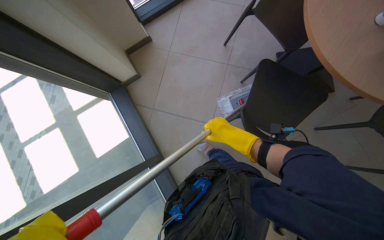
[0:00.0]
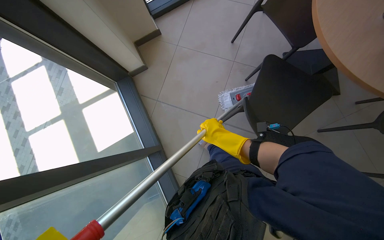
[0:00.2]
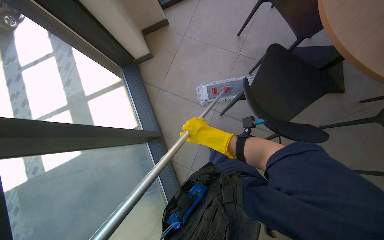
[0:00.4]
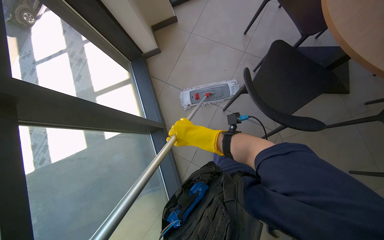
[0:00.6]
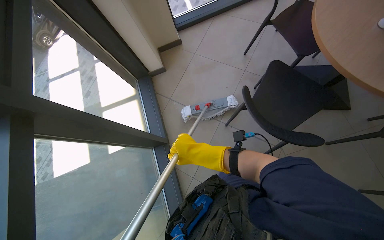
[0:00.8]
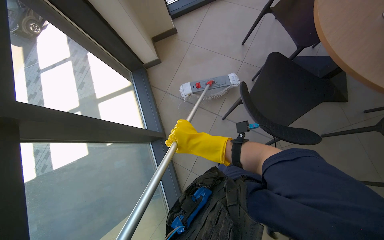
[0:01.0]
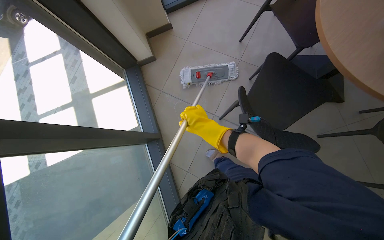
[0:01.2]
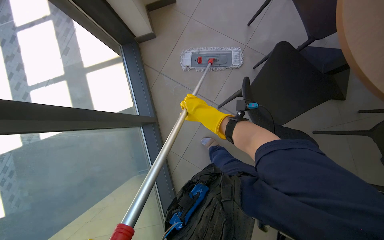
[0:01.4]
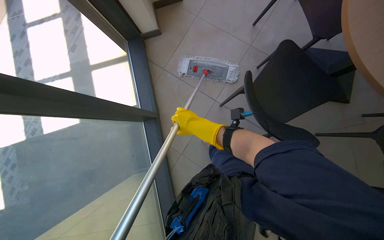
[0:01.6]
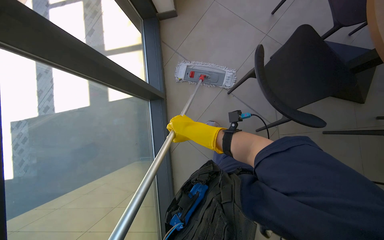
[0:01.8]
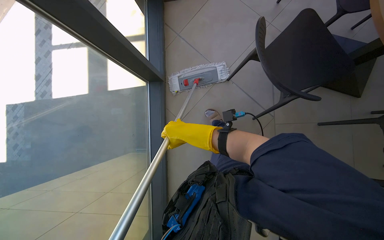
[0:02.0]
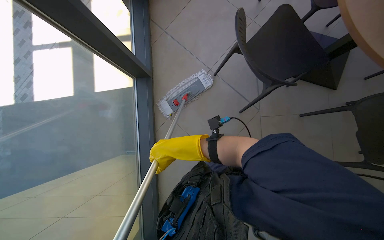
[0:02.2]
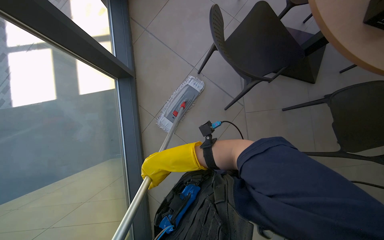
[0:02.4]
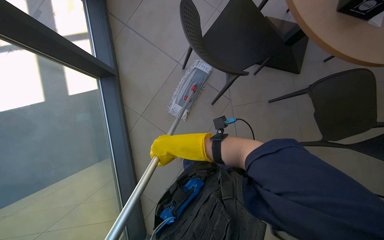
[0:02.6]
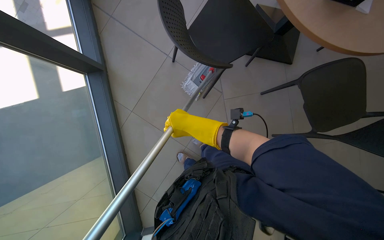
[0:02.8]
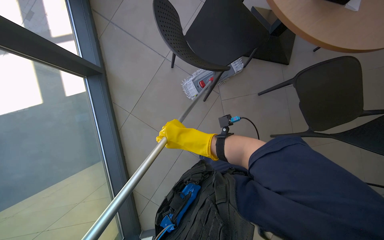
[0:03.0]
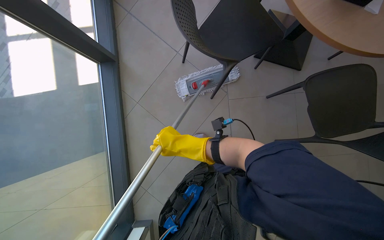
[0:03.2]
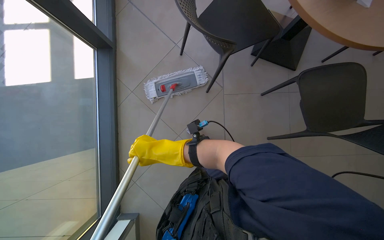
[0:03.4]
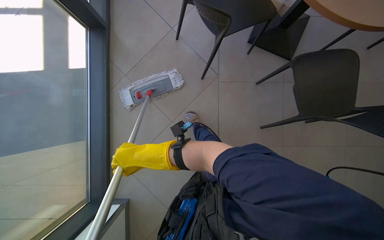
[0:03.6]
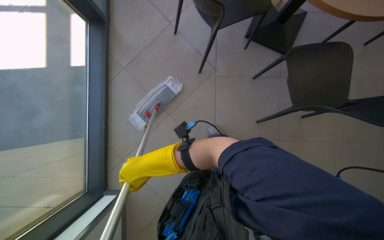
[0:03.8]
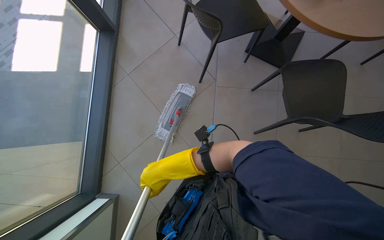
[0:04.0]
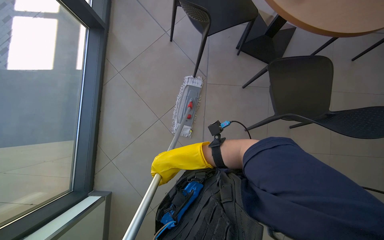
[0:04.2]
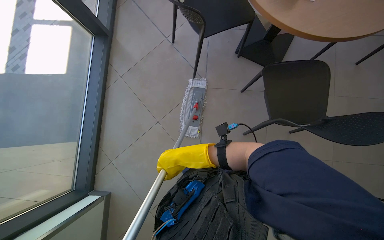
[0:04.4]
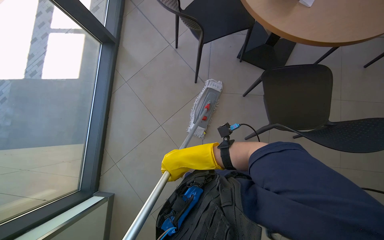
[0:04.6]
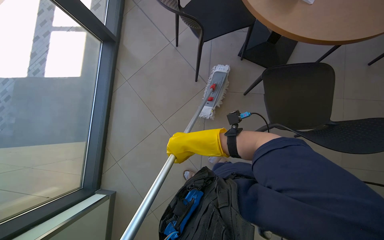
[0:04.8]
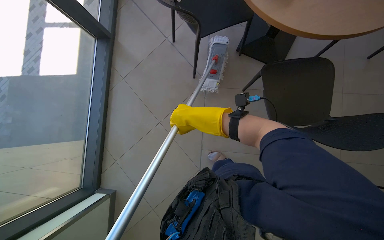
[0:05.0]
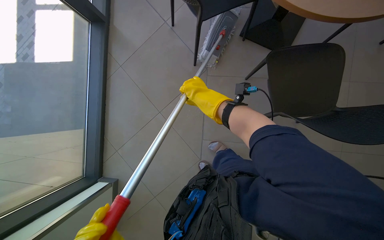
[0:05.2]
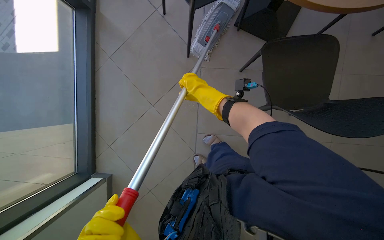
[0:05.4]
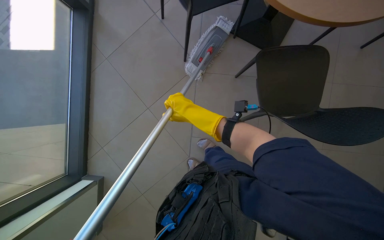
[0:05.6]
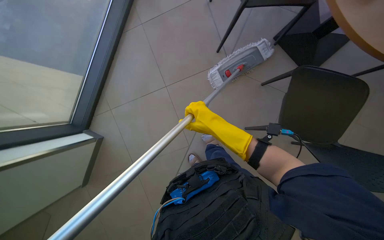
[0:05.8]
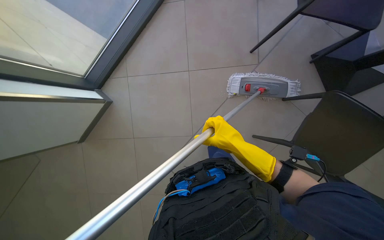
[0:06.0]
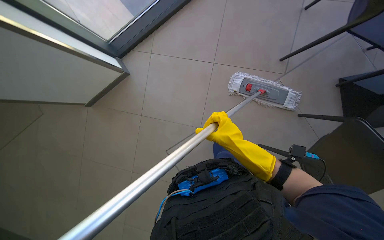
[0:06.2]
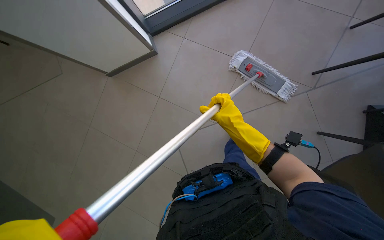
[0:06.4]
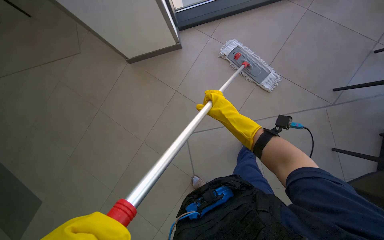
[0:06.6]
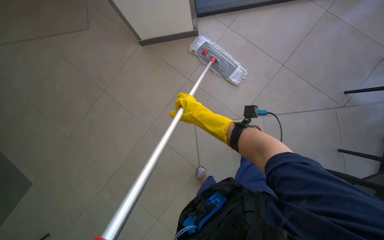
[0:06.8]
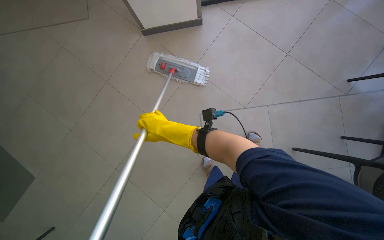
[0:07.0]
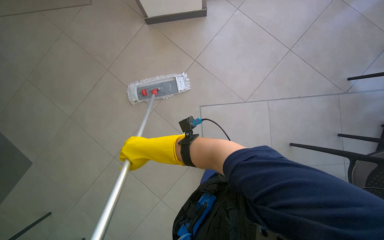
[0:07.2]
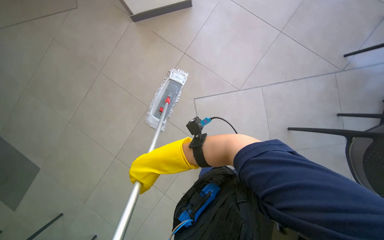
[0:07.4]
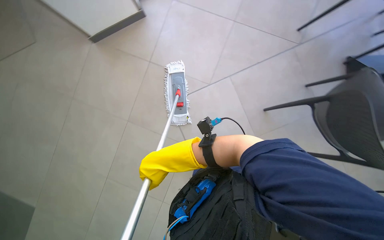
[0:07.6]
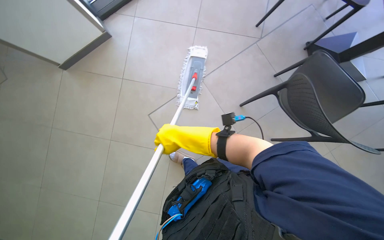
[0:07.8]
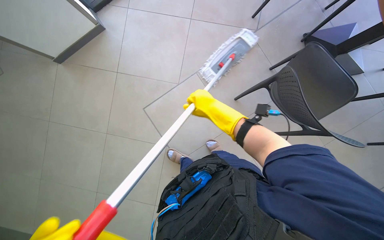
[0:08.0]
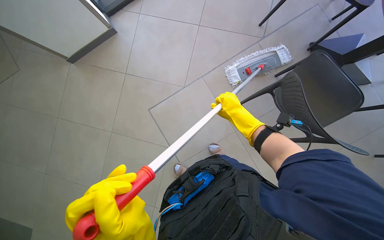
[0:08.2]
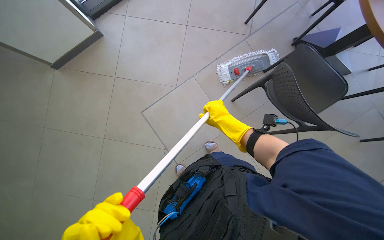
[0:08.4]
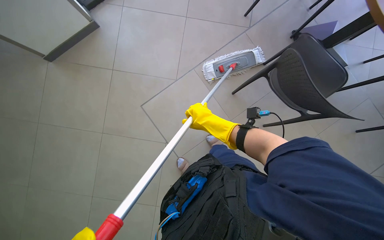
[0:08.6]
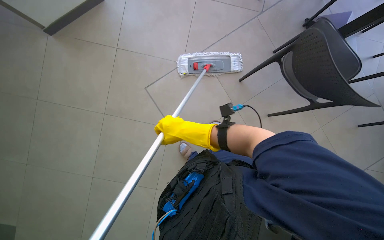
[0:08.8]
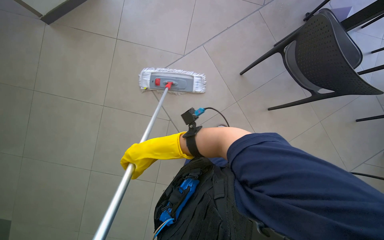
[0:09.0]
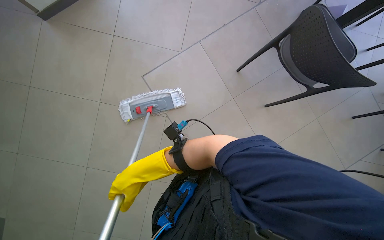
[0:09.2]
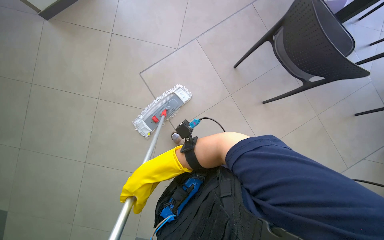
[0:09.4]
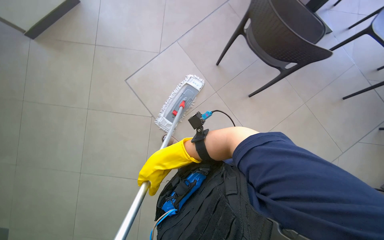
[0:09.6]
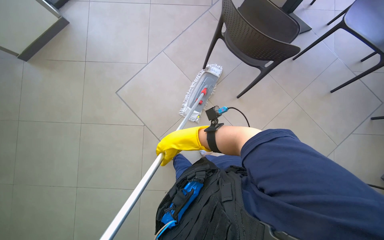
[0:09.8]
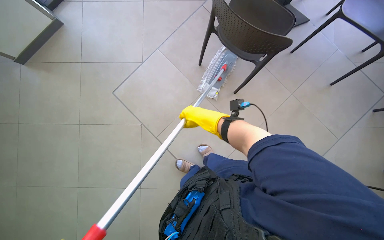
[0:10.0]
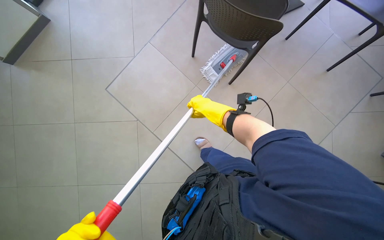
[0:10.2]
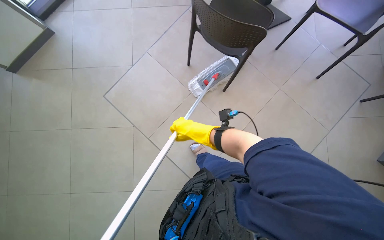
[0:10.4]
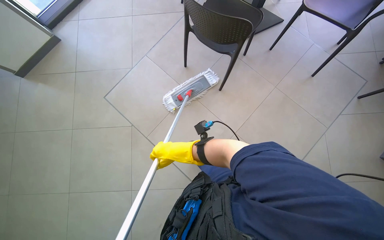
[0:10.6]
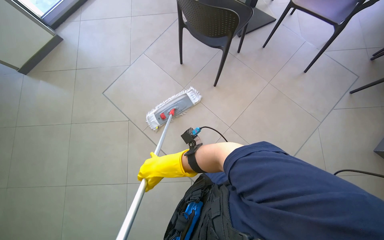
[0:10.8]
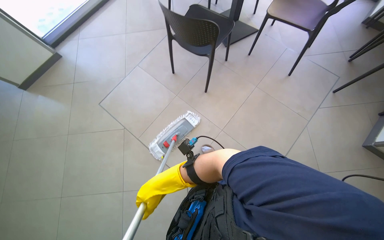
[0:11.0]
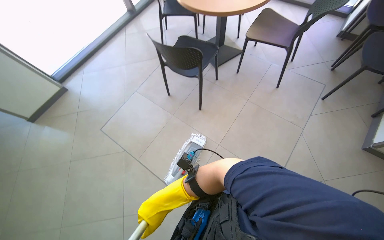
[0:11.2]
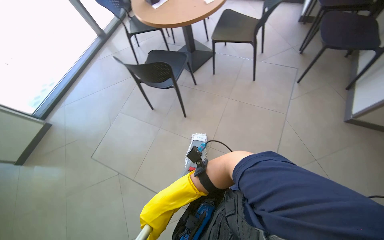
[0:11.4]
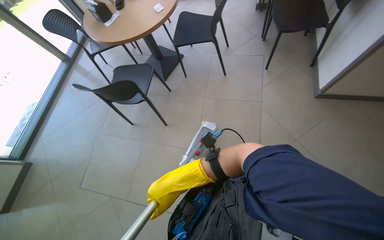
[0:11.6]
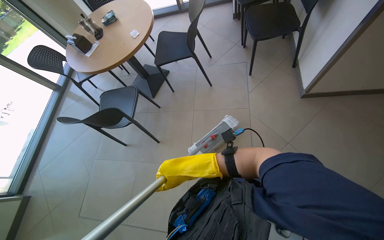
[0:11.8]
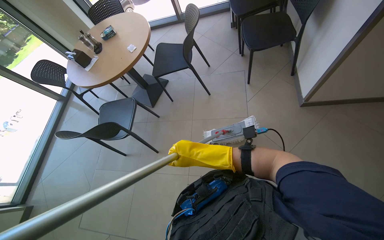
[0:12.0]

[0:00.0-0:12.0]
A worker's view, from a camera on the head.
Job: mopping floor.
The whole recording: Mopping cafeteria floor. The worker mops the cafeteria floor, occasionally moving chairs and wringing out the mop head.
0:03.0 to 0:04.4: The right hand goes roughly 20 cm down the picture, and reaches approximately 15 cm to the left, then returns.
0:04.4 to 0:06.0: The wearer looks some 15 degrees further downward. Everything in view rotates some 35 degrees clockwise.
0:06.0 to 0:07.6: The view tips downward by roughly 15 degrees. The scene rotates counterclockwise by about 25 degrees.
0:07.6 to 0:09.0: The right hand moves approximately 35 cm to the right and comes back.
0:09.0 to 0:10.4: The camera is carried to the right, approximately 50 cm.
0:10.4 to 0:12.0: The camera is carried approximately 80 cm. The camera pitches upward, by about 25 degrees. Everything in view rotates about 40 degrees counterclockwise.

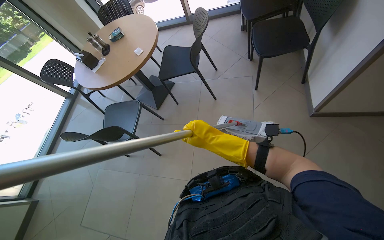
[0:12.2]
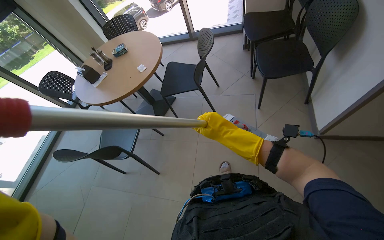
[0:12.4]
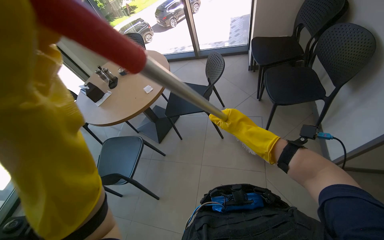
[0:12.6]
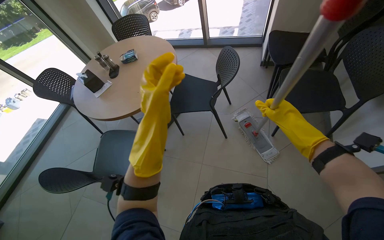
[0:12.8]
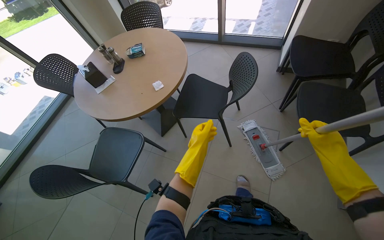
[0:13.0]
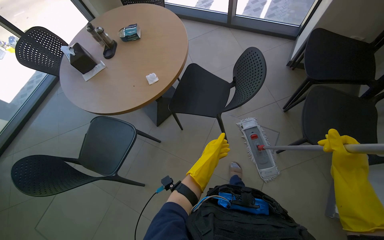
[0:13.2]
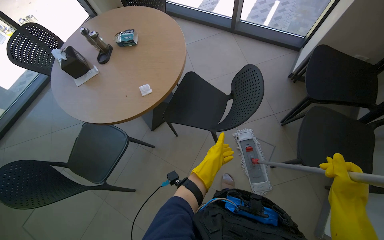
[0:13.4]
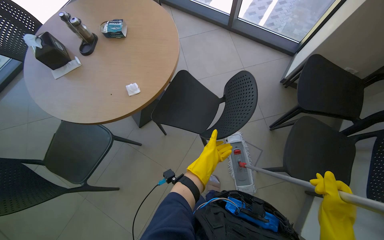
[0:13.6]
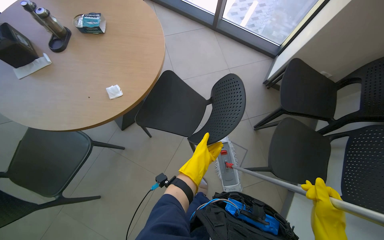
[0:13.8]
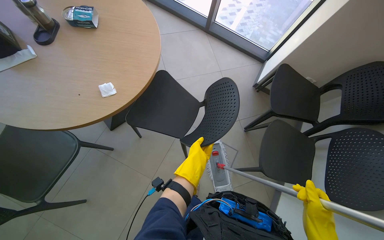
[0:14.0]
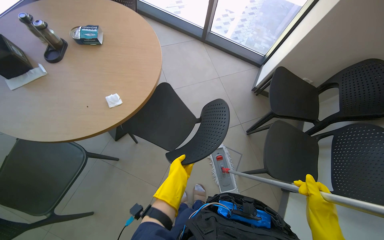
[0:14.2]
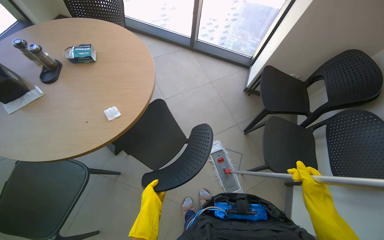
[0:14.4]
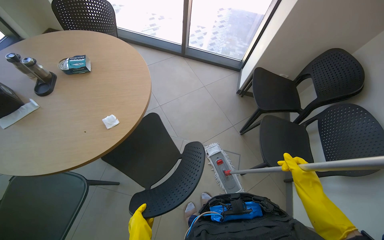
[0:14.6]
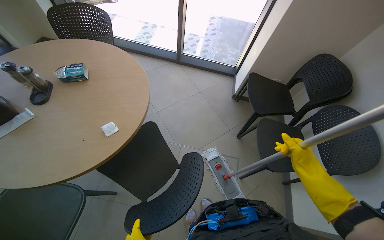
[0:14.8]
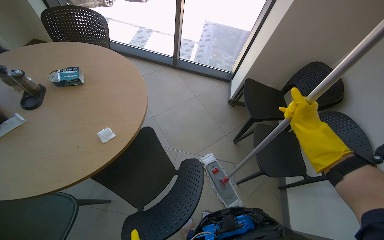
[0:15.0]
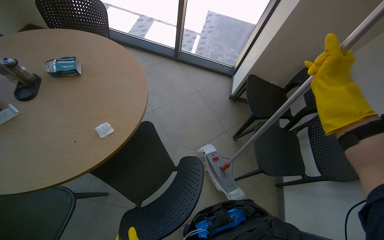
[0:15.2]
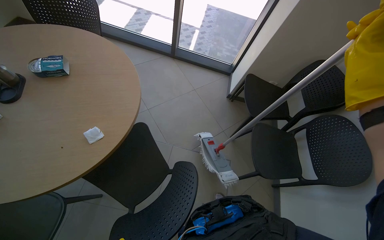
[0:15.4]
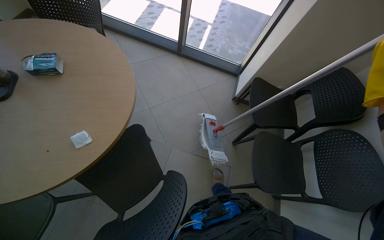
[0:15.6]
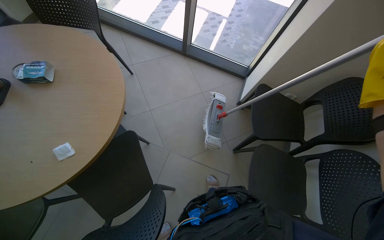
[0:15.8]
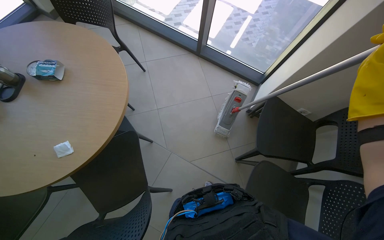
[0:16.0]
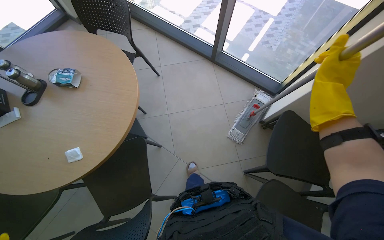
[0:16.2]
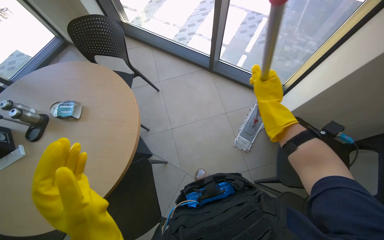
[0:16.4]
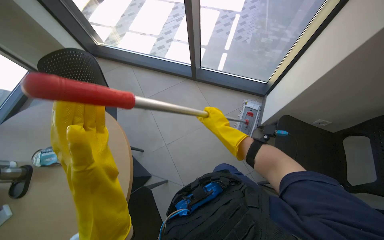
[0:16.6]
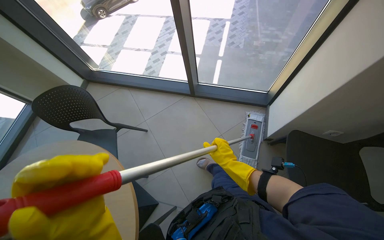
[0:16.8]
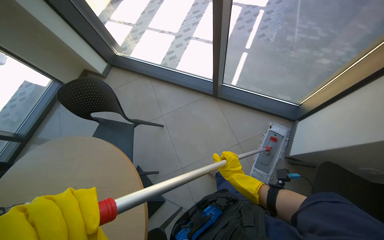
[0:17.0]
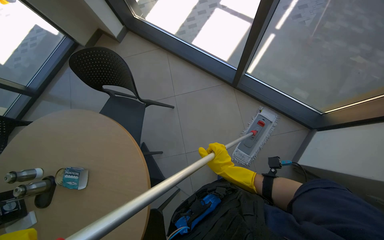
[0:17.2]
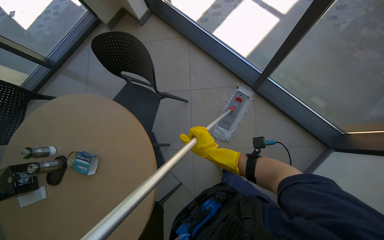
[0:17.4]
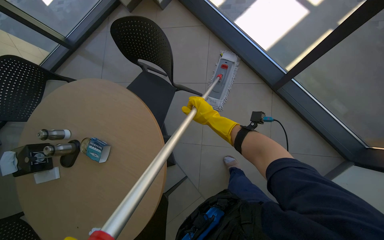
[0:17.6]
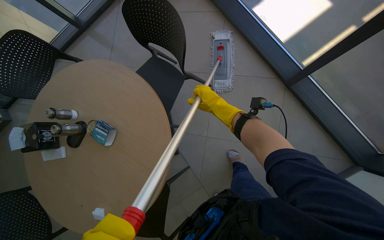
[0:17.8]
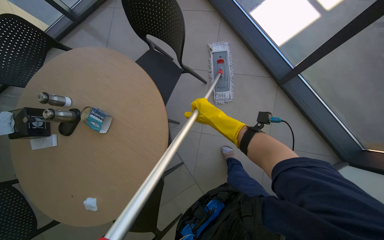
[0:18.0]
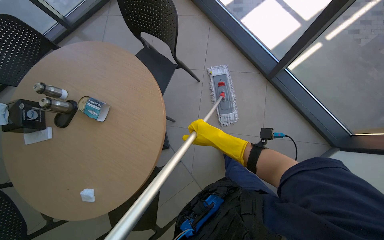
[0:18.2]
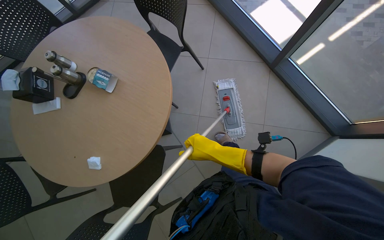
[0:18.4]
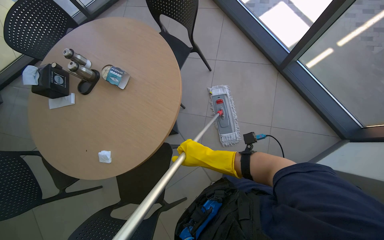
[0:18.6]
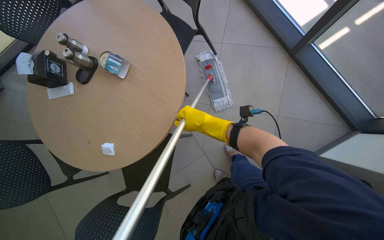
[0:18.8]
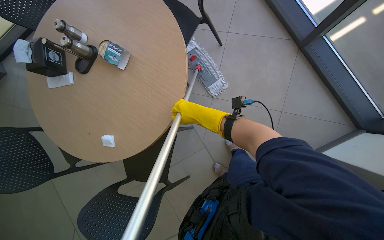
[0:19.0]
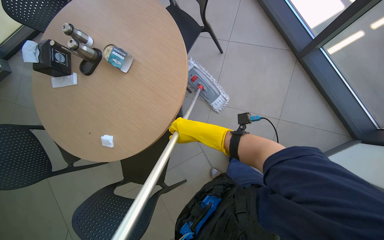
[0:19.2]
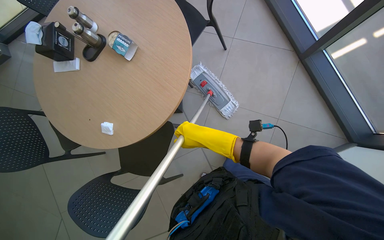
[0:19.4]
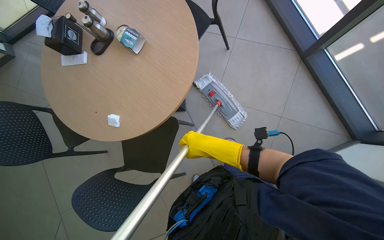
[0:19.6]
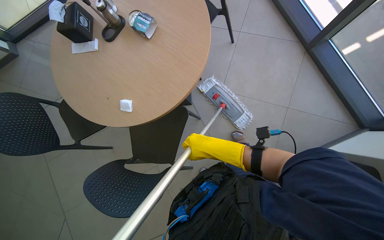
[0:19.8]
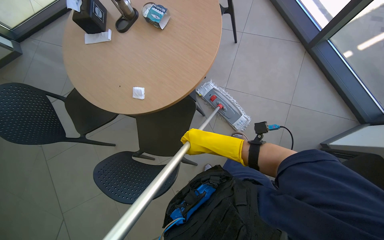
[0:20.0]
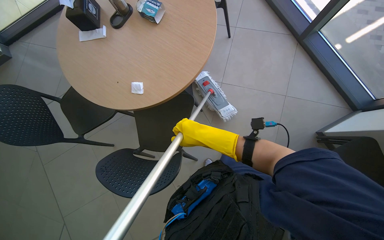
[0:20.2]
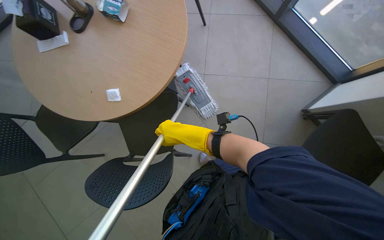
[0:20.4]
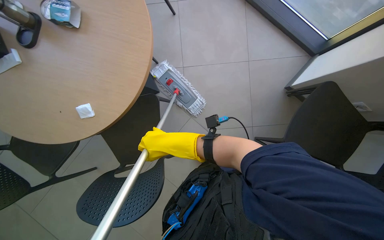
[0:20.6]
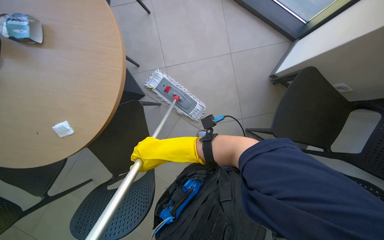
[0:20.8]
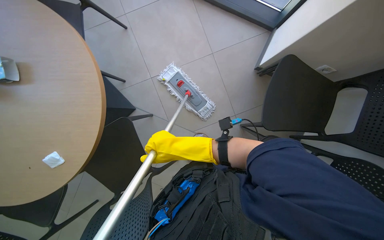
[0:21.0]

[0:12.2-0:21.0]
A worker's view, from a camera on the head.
Job: mopping floor.
The whole recording: Mopping cafeteria floor. The worker mops the cafeteria floor, occasionally moving chairs and wringing out the mop head.
0:12.2 to 0:13.6: The head travels approximately 80 cm. The scene rotates clockwise by about 25 degrees.
0:13.6 to 0:15.2: The wearer looks roughly 20 degrees further to the right.
0:15.2 to 0:16.6: The camera is carried approximately 60 cm. The view pans to the left by about 15 degrees.
0:16.6 to 0:18.0: The camera travels approximately 50 cm. The head rotates about 35 degrees to the left. The wearer looks about 20 degrees further downward.
0:18.0 to 0:19.6: The right hand goes up and down the picture, some 15 cm each way, reversing 2 times.
0:19.6 to 0:21.0: The head turns to the right by roughly 35 degrees.
